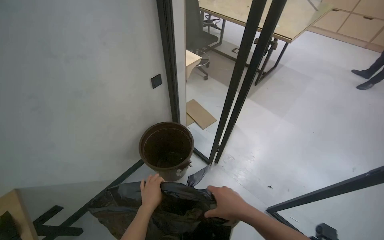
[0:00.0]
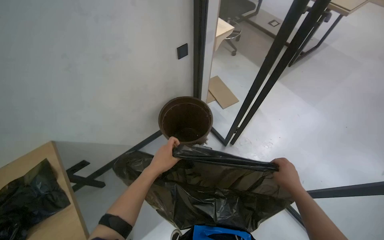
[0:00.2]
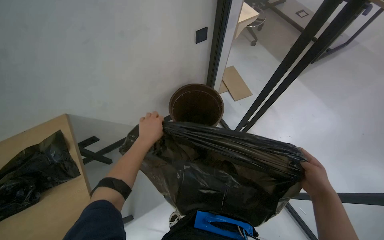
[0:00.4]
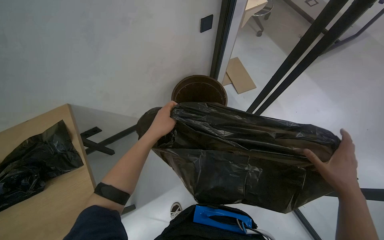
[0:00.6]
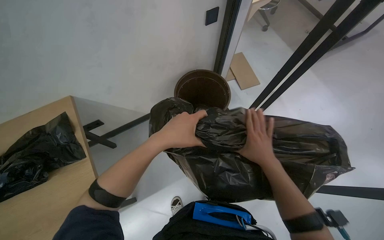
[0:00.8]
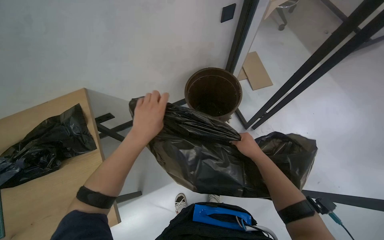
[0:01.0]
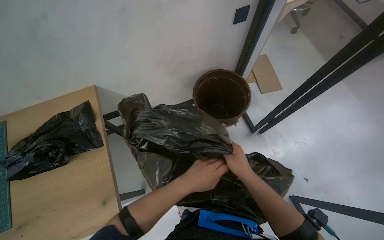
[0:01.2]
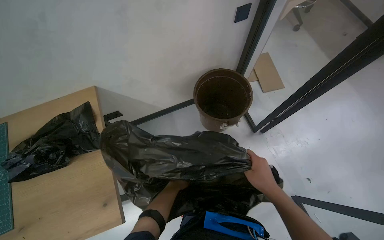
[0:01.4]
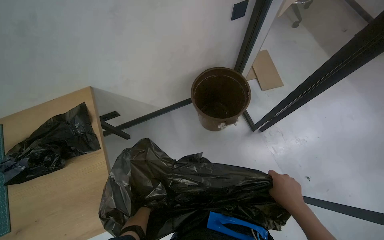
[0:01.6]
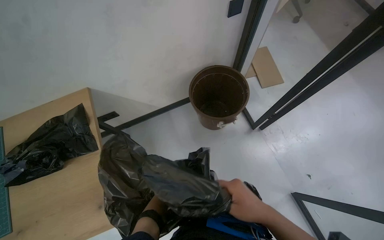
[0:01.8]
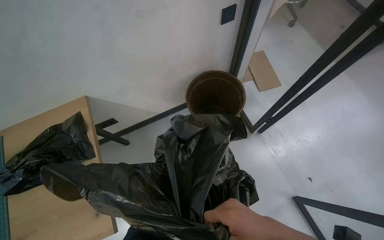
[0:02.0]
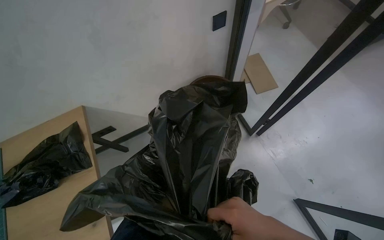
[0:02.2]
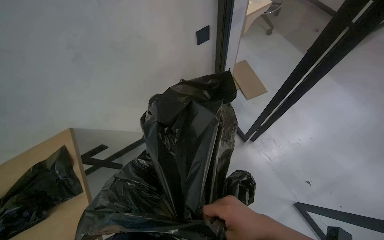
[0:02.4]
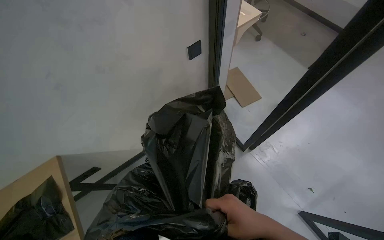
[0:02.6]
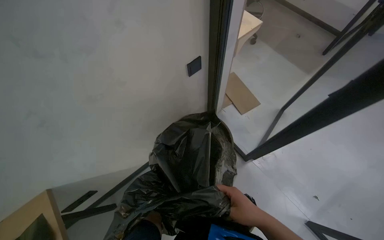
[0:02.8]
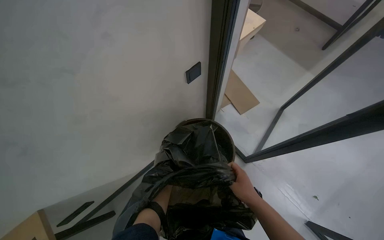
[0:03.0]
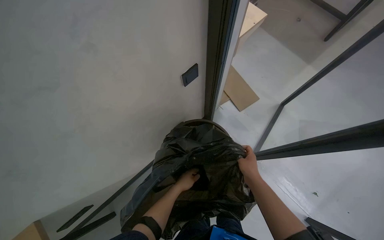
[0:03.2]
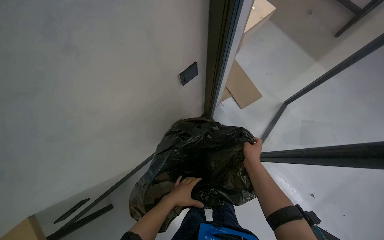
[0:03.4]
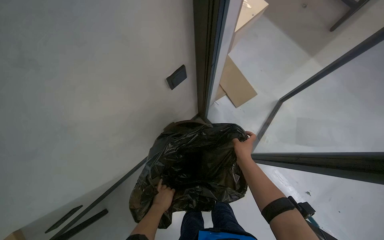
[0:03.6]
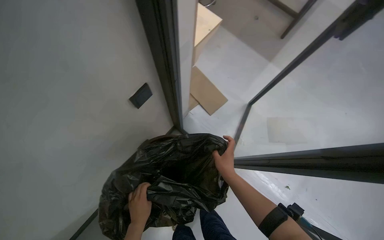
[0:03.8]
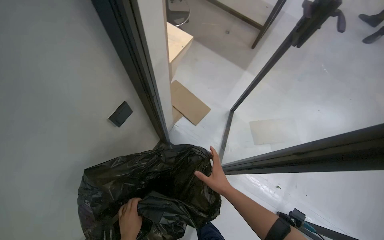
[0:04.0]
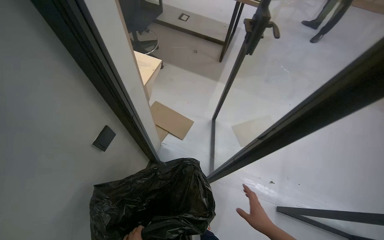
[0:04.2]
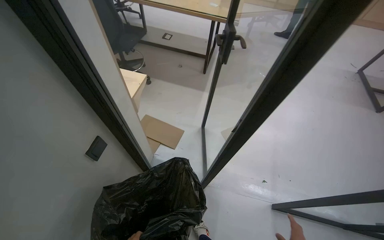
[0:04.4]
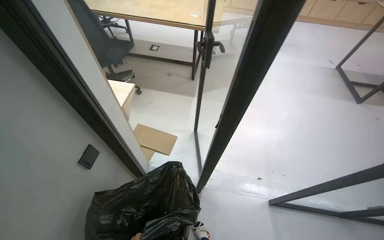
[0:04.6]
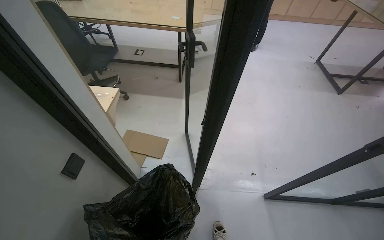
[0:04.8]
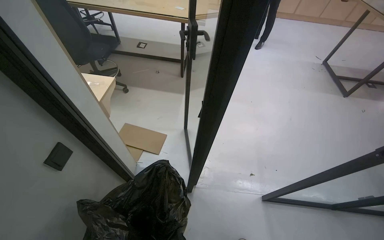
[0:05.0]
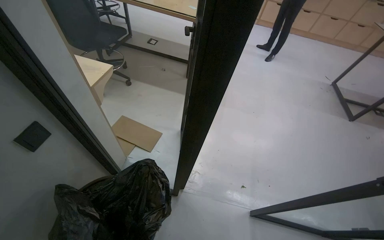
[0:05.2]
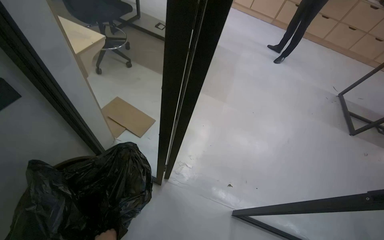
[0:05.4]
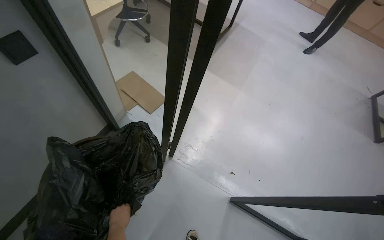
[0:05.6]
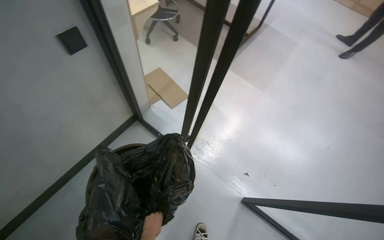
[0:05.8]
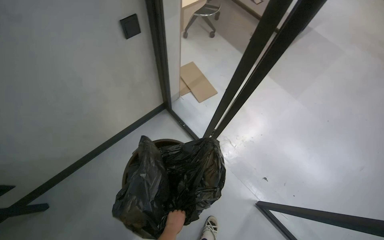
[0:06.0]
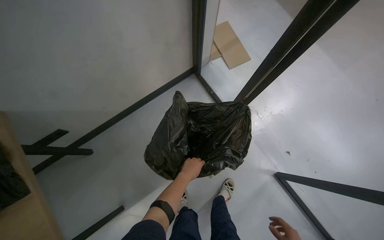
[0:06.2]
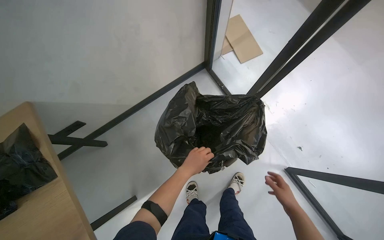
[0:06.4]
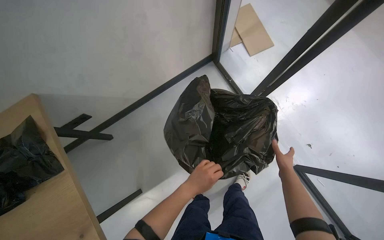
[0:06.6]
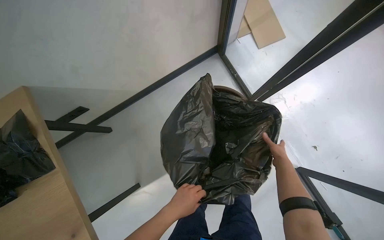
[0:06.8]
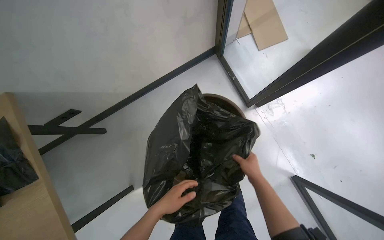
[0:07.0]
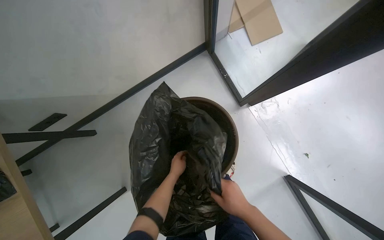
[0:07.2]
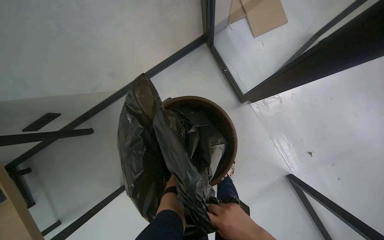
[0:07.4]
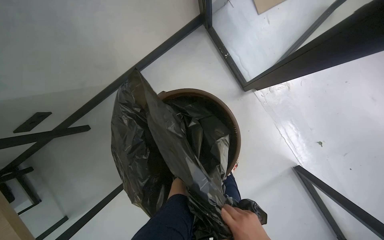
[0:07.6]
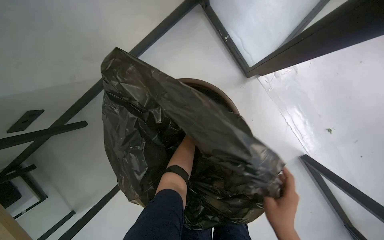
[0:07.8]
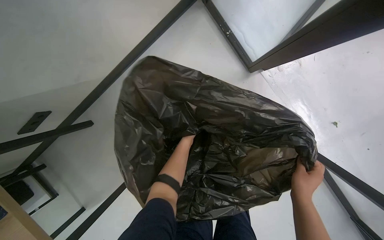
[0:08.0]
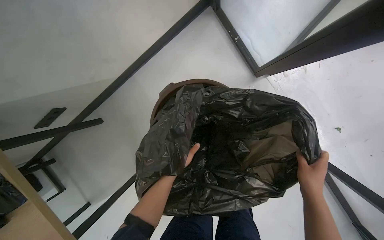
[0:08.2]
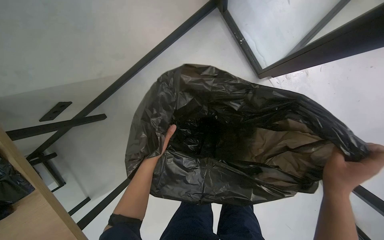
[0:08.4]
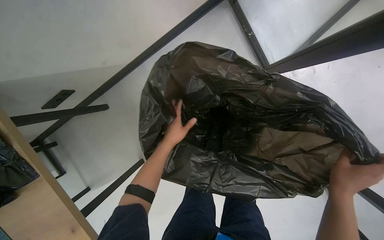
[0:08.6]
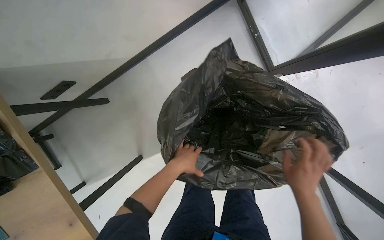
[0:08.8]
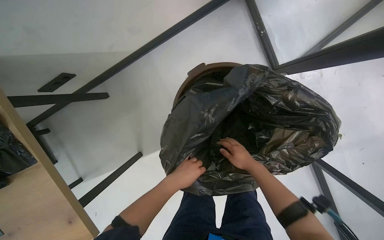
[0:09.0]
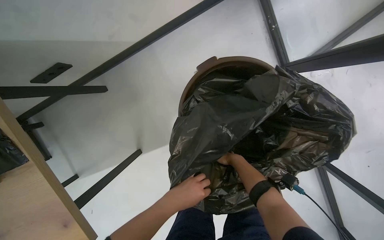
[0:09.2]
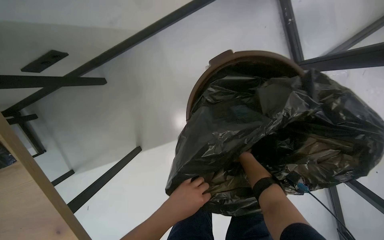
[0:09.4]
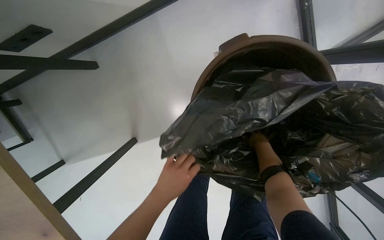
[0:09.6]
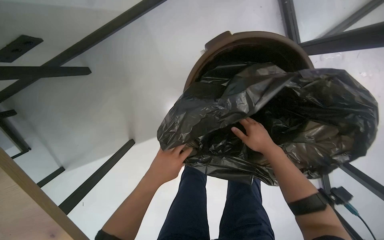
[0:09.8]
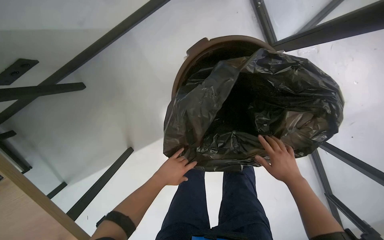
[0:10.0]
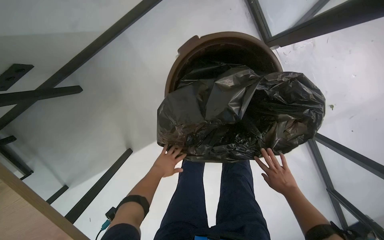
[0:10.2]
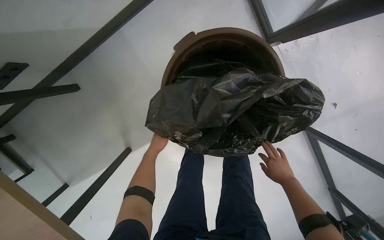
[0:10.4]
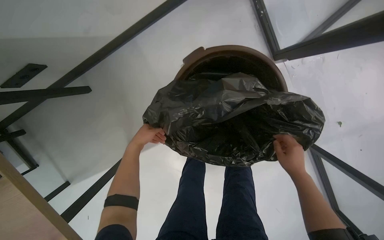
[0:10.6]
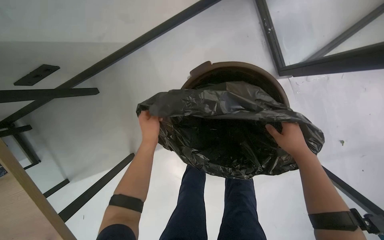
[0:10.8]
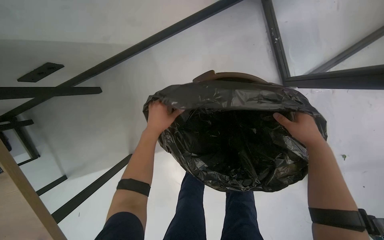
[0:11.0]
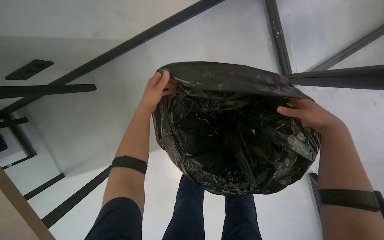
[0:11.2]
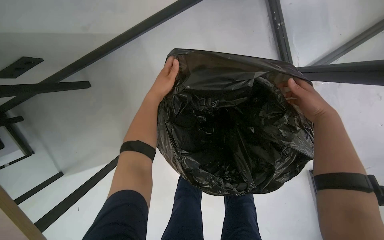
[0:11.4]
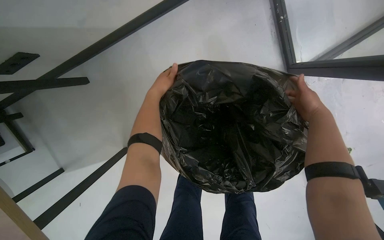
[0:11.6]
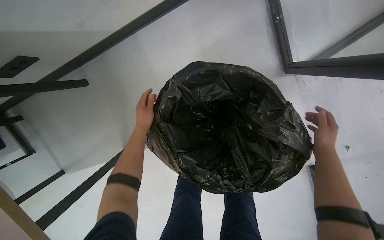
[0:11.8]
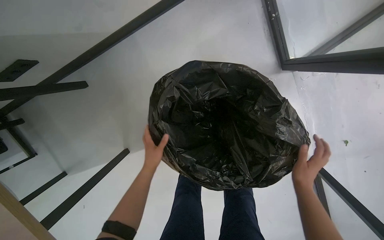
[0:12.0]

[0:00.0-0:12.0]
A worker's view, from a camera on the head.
Job: managing trash.
The whole recording: Managing and consolidating trash. The worker collects and consolidates trash into bags, then places them into a larger paper bag.
0:00.0 to 0:01.6: The head turns to the left by roughly 25 degrees. The view tips downward by approximately 20 degrees.
0:01.6 to 0:03.0: The right hand heads farther from the camera, covering approximately 15 cm.
0:03.0 to 0:04.4: The head rotates approximately 35 degrees to the right. The view tips upward by approximately 15 degrees.
0:06.0 to 0:07.6: The camera sweeps to the left, by some 20 degrees. The view tips downward by some 30 degrees.
0:07.6 to 0:09.0: The left hand shifts some 50 cm nearer to the camera and down the picture.
0:09.0 to 0:10.4: The right hand swings nearer and farther, some 25 cm each way, with 2 reversals. Meanwhile the left hand heads farther from the camera and up the picture, covering approximately 30 cm.
0:10.4 to 0:12.0: The left hand goes approximately 10 cm nearer to the camera, and reaches some 25 cm up the picture, then returns; the right hand goes up the picture and returns, approximately 40 cm each way.

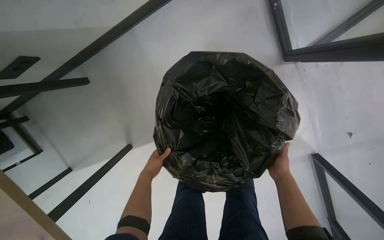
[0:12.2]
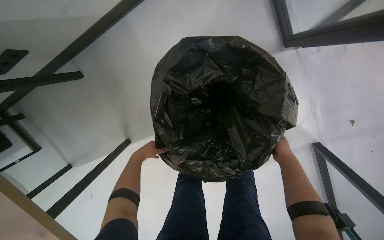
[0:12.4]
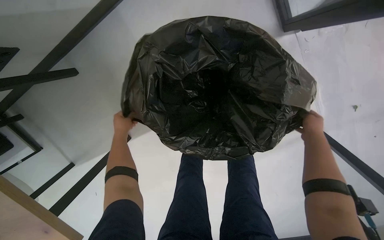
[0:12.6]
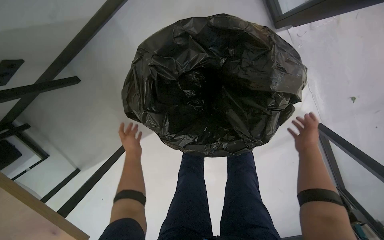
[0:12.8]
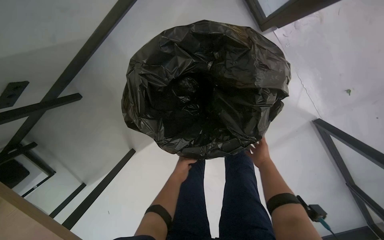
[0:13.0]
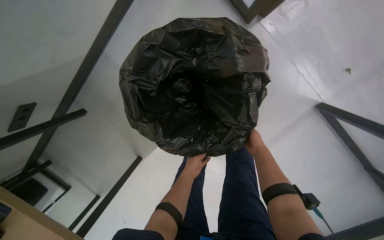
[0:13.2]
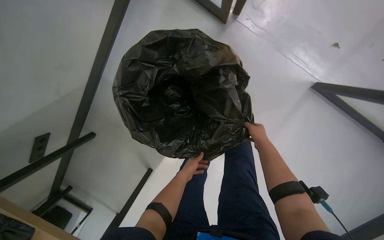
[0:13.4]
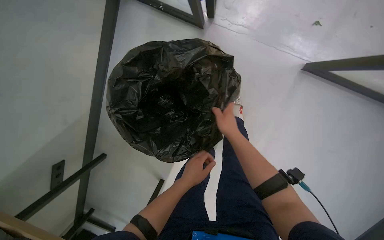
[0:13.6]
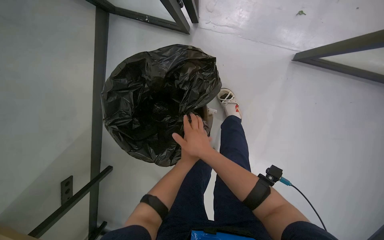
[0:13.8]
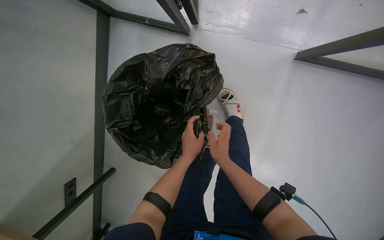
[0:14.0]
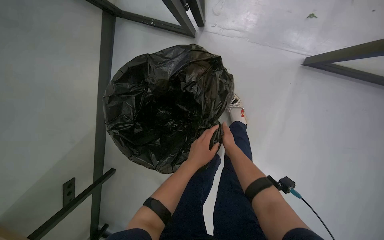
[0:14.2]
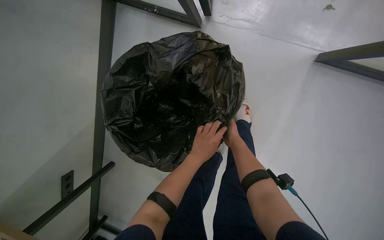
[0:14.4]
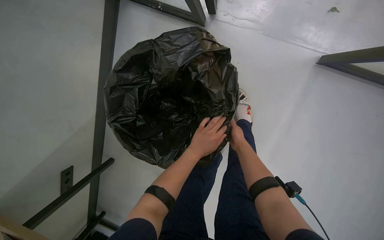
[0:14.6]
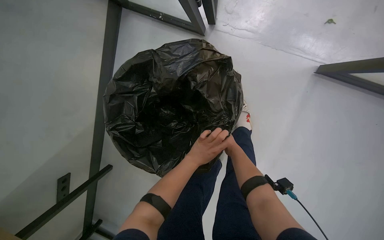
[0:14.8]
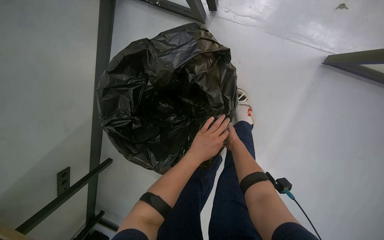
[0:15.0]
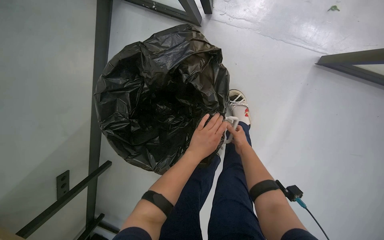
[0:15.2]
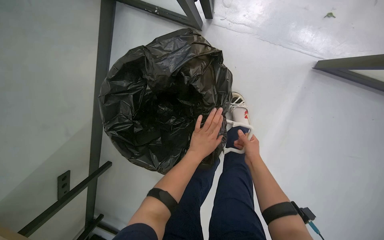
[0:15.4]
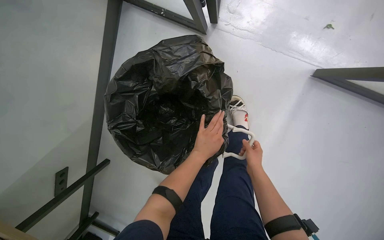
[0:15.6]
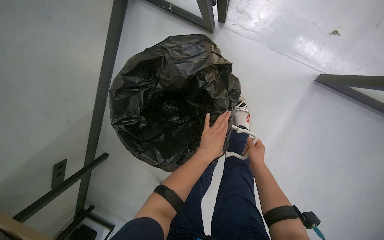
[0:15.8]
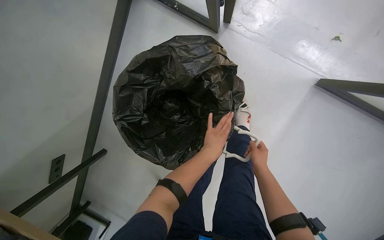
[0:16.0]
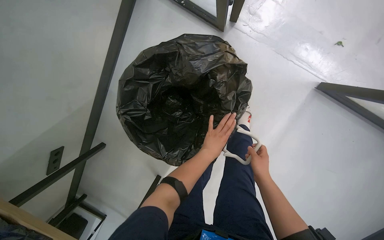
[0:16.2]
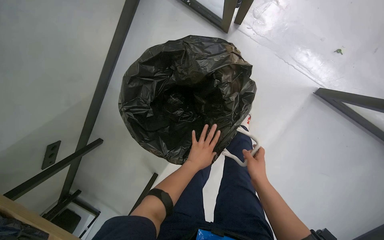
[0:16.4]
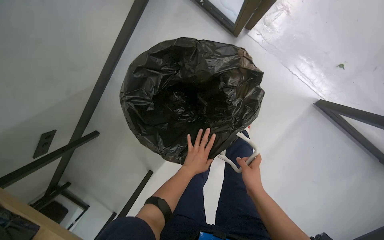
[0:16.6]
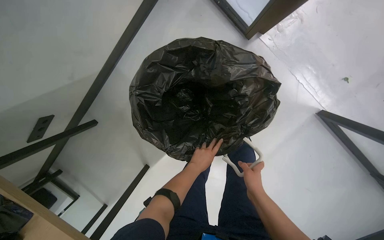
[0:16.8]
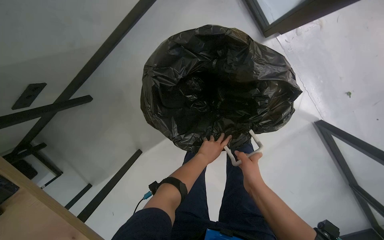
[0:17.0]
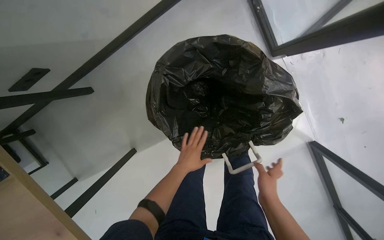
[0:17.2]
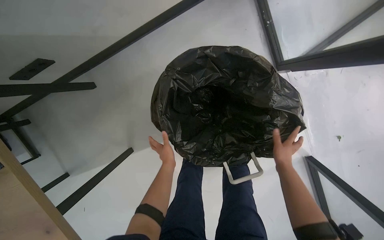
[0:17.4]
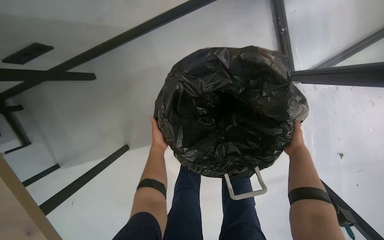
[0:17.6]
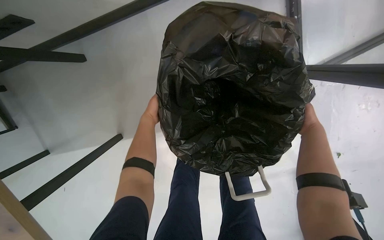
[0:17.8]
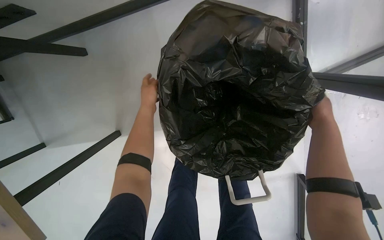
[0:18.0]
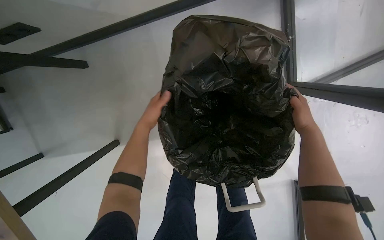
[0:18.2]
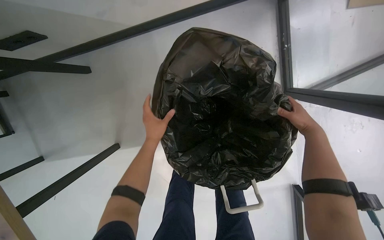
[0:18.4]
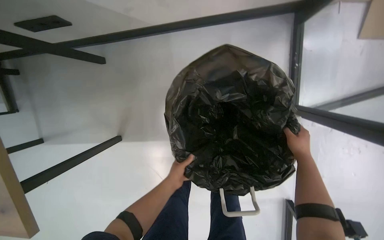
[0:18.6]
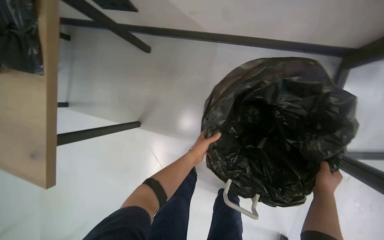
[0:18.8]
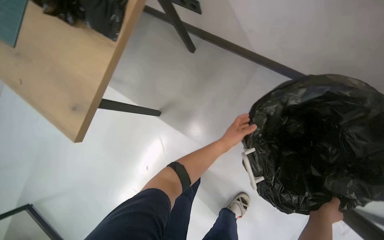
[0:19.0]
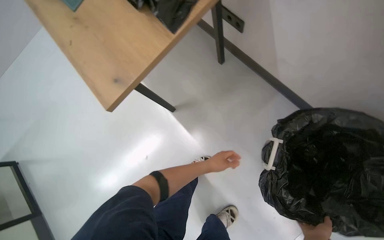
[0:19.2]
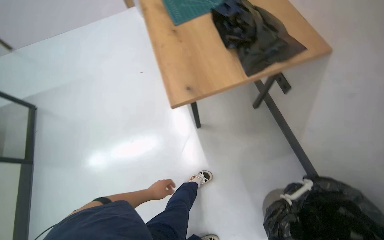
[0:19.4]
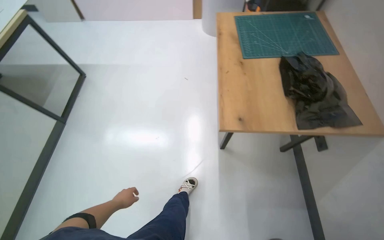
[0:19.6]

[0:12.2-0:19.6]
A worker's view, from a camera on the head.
Job: managing trash.
The whole recording: Managing and consolidating trash. The worker collects and consolidates trash into bags, then places them into a larger paper bag.
0:12.2 to 0:13.6: The camera is aimed approximately 15 degrees further to the left. Everything in view rotates about 40 degrees counterclockwise.
0:13.6 to 0:15.2: The right hand swings nearer and farther, roughly 20 cm each way, with 2 reversals.
0:15.2 to 0:16.6: The right hand shifts roughly 30 cm nearer to the camera. Meanwhile the left hand shifts approximately 10 cm down the picture.
0:16.6 to 0:18.2: Everything in view rotates approximately 35 degrees clockwise.
